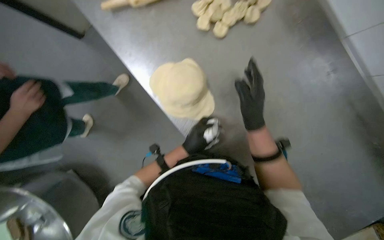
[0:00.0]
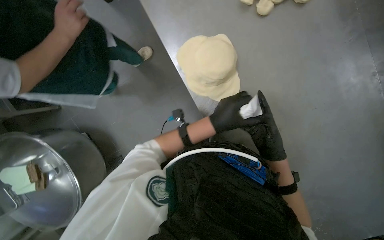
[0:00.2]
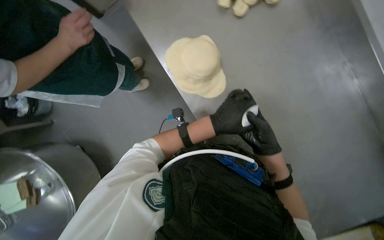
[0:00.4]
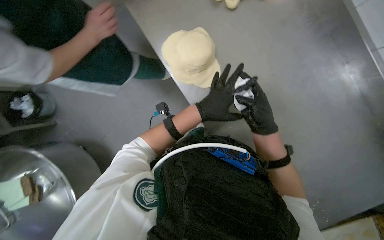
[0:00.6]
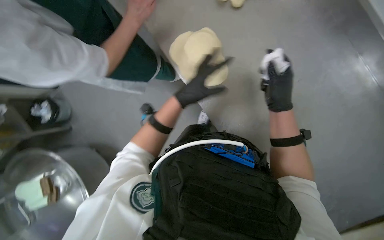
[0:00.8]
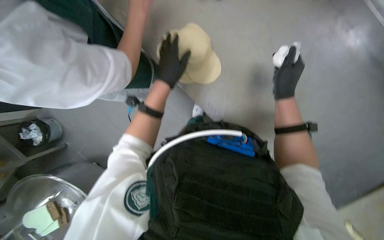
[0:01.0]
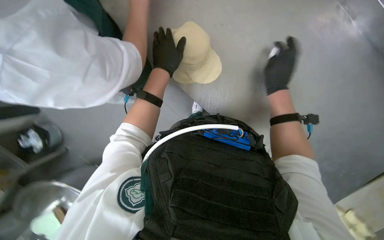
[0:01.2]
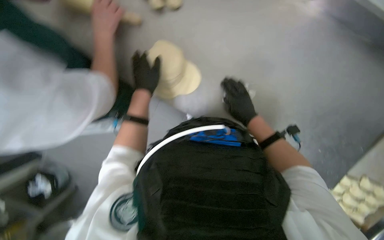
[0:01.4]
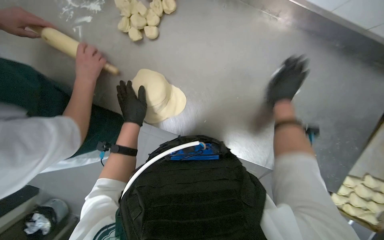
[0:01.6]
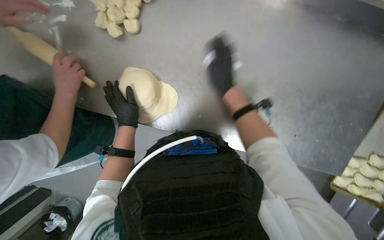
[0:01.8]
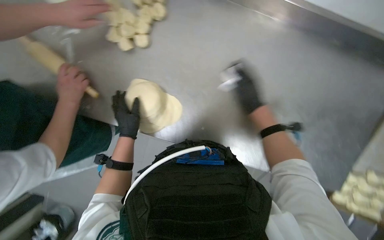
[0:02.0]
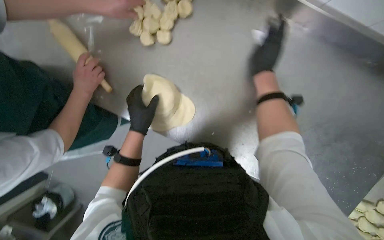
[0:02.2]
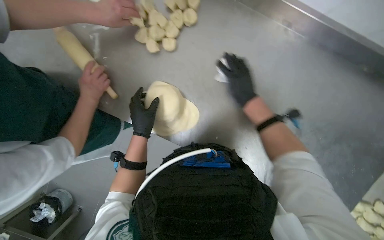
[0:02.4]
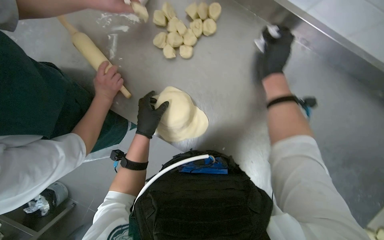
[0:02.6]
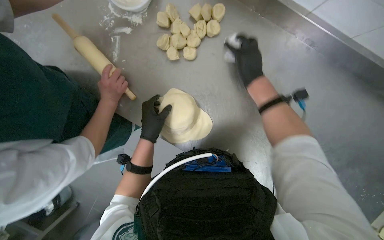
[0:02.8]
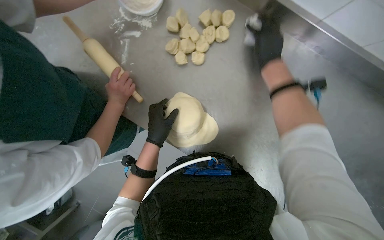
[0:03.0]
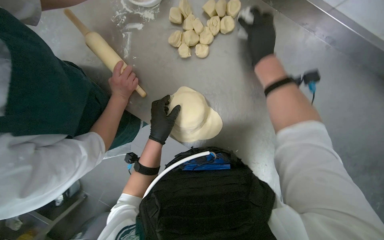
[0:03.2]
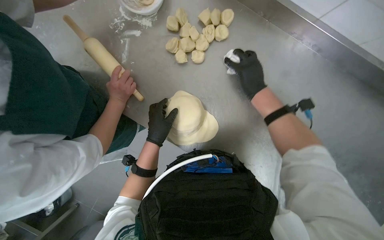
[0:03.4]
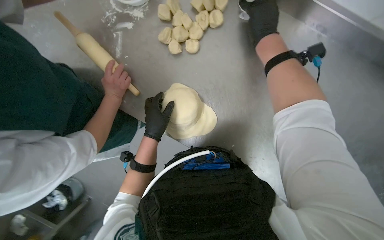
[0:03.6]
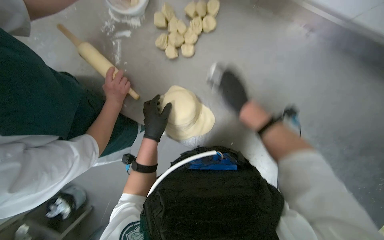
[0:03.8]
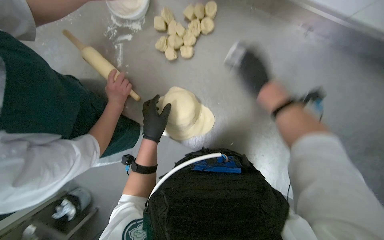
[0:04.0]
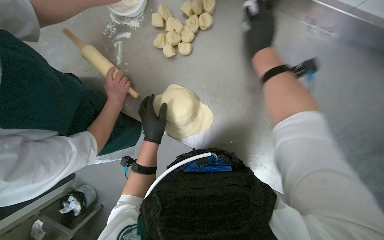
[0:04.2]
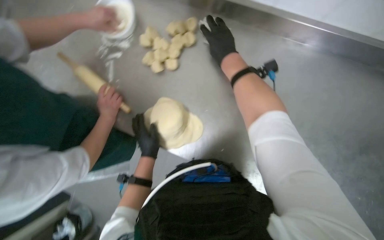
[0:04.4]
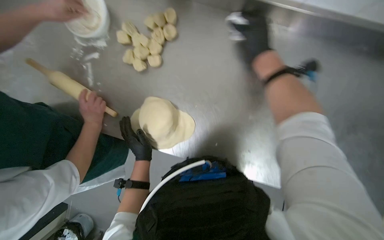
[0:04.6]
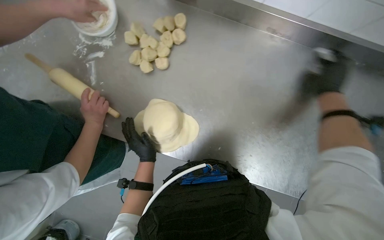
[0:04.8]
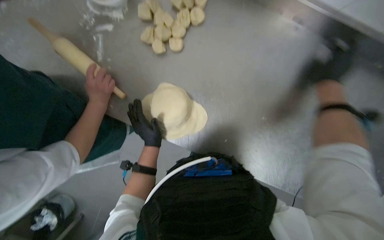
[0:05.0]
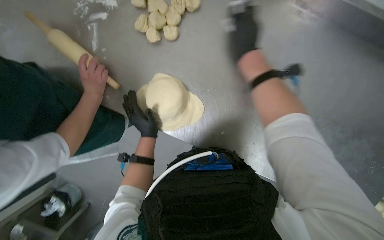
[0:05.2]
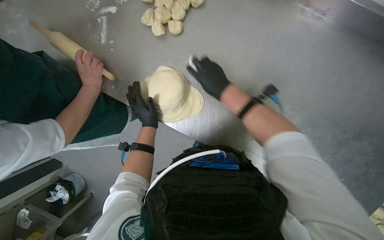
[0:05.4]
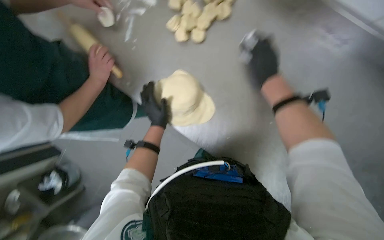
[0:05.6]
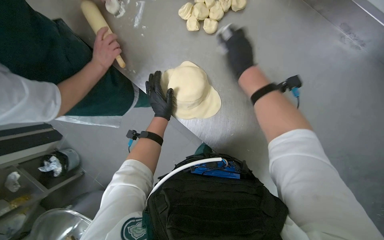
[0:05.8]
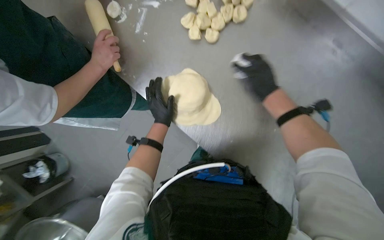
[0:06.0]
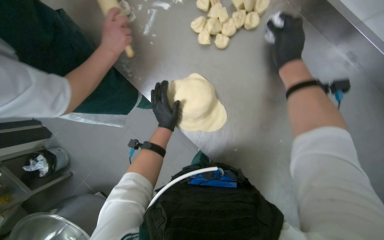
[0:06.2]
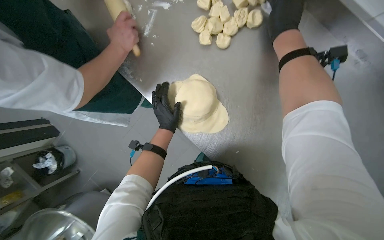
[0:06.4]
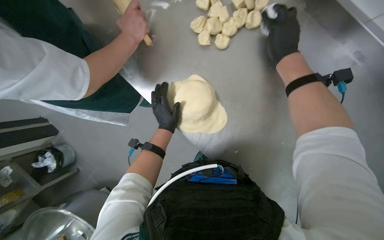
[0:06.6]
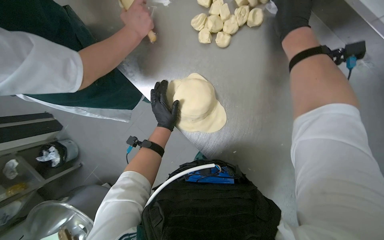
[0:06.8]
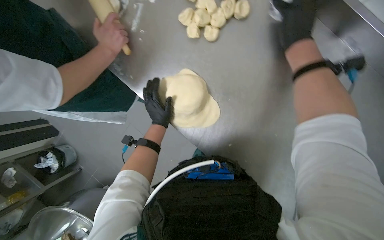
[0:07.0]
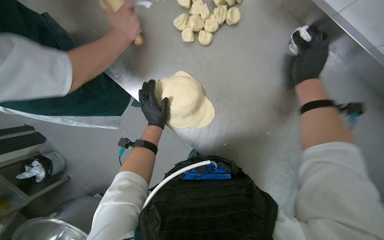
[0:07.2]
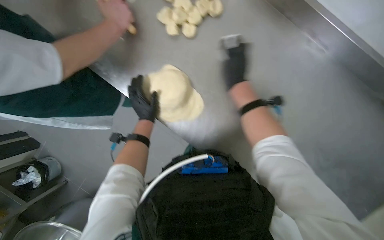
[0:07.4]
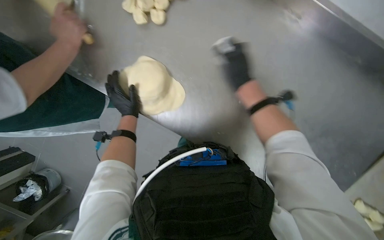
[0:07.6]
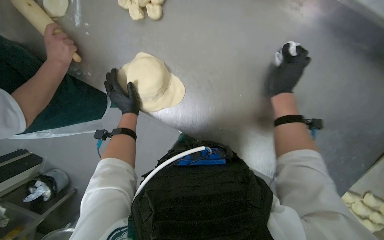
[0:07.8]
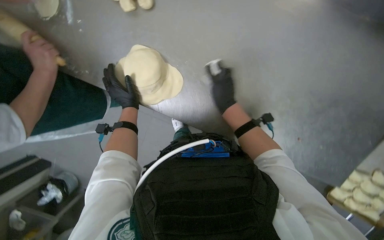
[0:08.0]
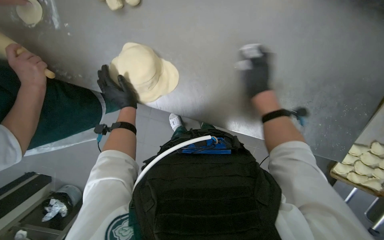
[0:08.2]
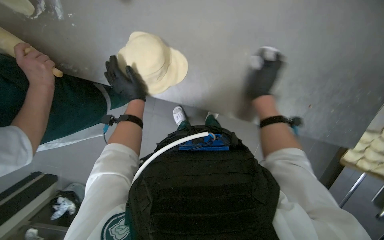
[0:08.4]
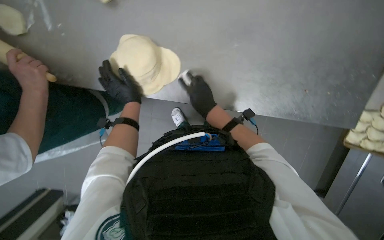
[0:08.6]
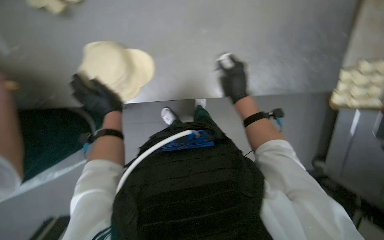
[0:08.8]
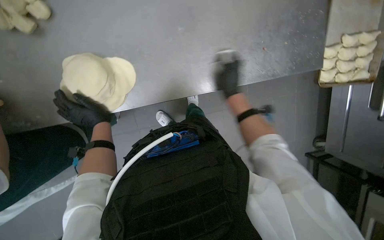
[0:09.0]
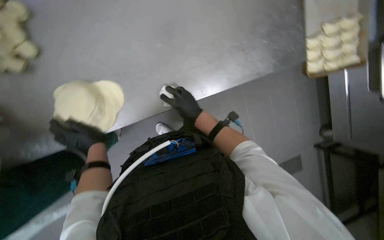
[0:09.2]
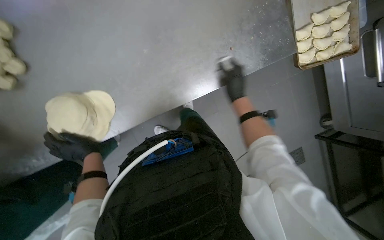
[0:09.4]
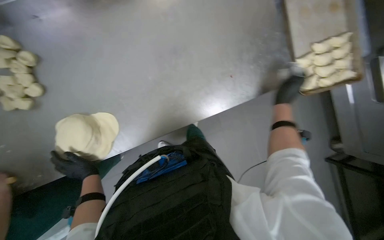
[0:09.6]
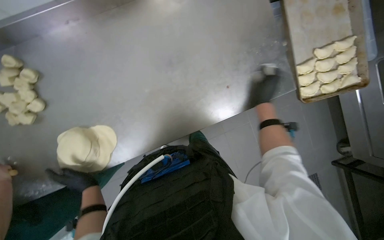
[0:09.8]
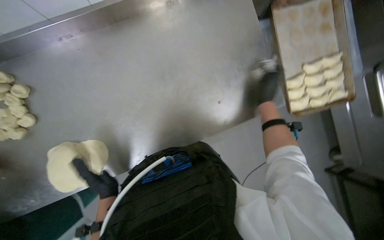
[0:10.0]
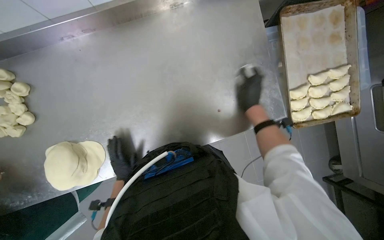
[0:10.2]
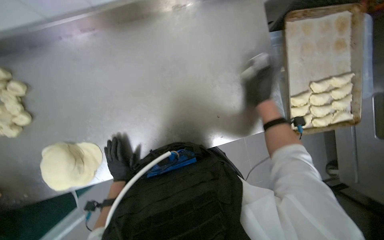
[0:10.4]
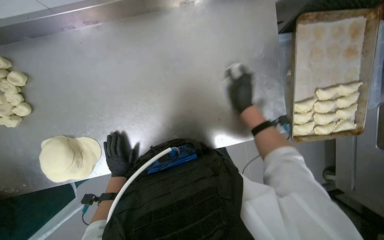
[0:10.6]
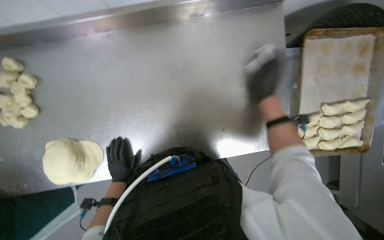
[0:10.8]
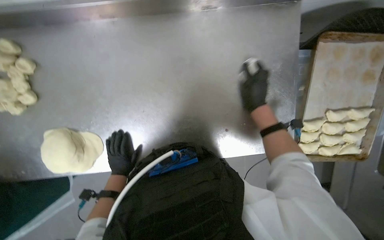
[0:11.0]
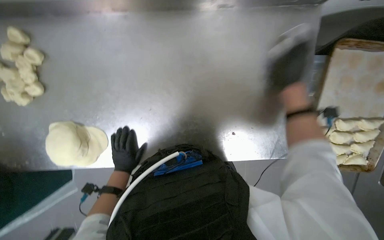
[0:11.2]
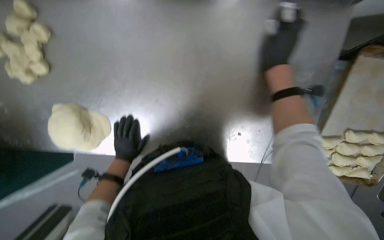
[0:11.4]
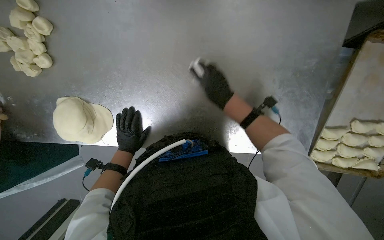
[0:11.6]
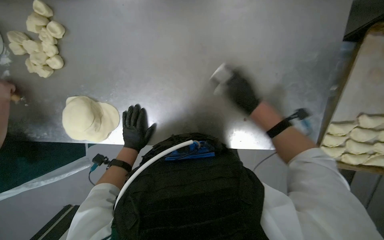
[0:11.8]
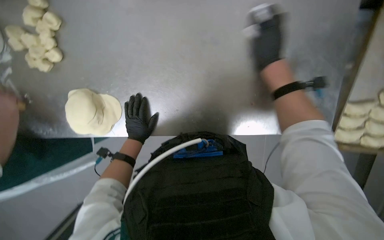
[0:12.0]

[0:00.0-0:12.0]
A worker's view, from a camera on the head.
Job: preparing food.
The whole recording: Flattening dough for dumplings. The worker continues flattening small pieces of dough into circular shapes using a rolling pin.
0:00.0 to 0:01.6: The scene turns roughly 40 degrees counterclockwise in the picture.
0:01.6 to 0:03.0: The right hand goes roughly 30 cm up the picture, to the left and nearer to the camera.
0:03.0 to 0:04.4: The right hand goes up and down the picture, roughly 15 cm each way, reversing 2 times.
0:04.4 to 0:06.0: The right hand swings left and right, some 30 cm each way, with 2 reversals.
0:07.6 to 0:09.0: Everything in view rotates approximately 40 degrees counterclockwise.
0:09.0 to 0:10.4: The left hand goes approximately 15 cm farther from the camera. The right hand is displaced to the right by about 20 cm.

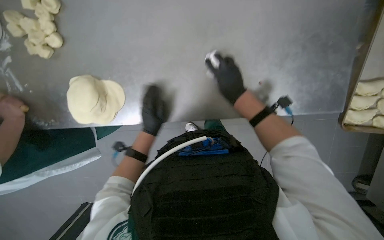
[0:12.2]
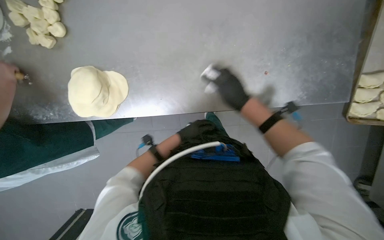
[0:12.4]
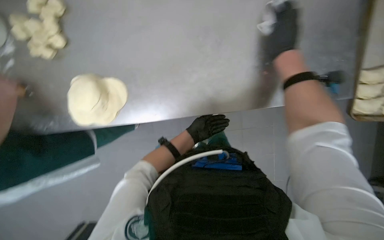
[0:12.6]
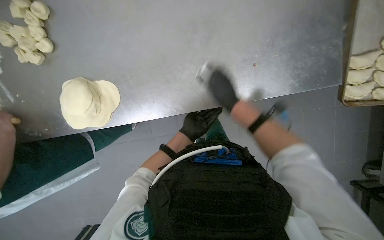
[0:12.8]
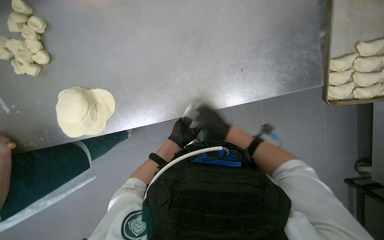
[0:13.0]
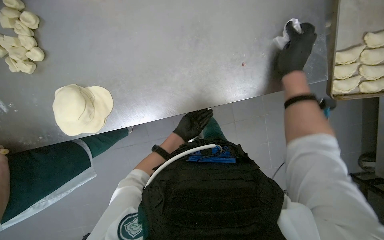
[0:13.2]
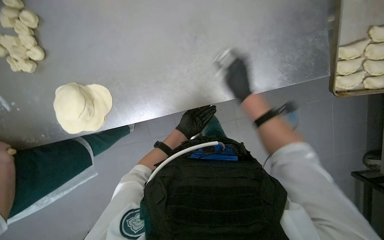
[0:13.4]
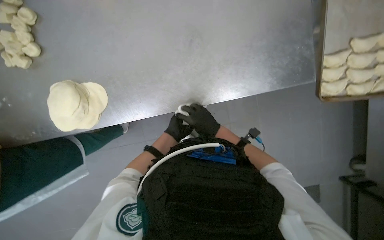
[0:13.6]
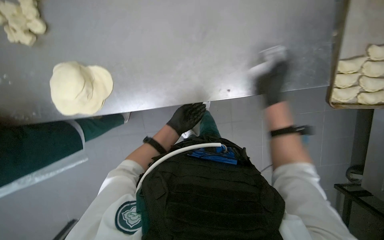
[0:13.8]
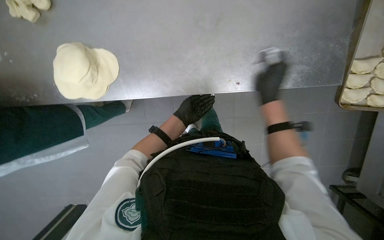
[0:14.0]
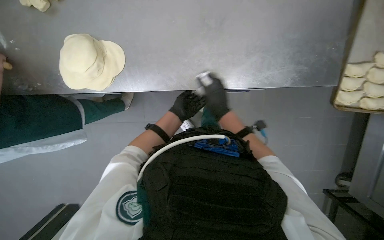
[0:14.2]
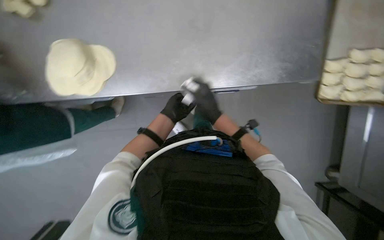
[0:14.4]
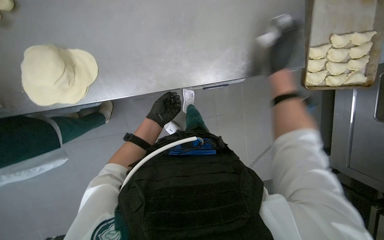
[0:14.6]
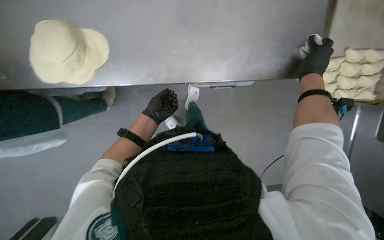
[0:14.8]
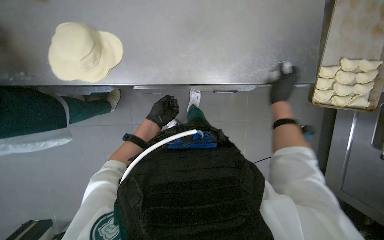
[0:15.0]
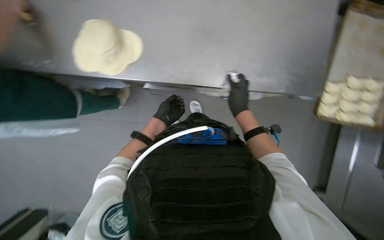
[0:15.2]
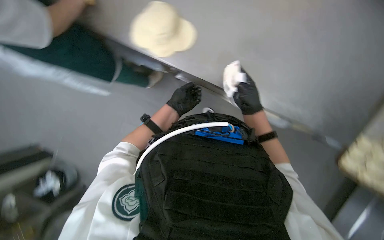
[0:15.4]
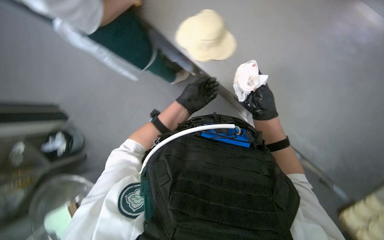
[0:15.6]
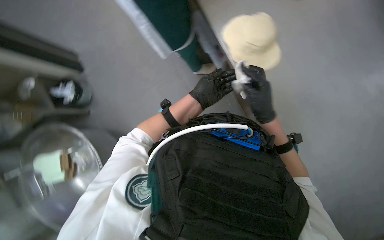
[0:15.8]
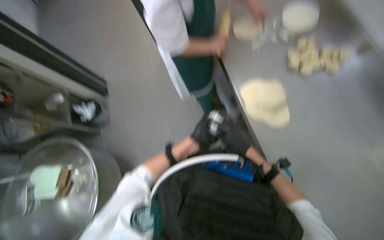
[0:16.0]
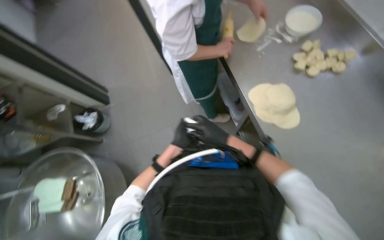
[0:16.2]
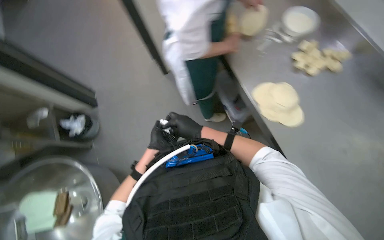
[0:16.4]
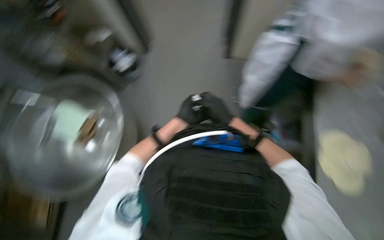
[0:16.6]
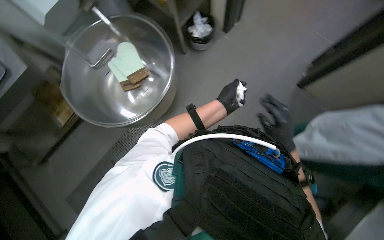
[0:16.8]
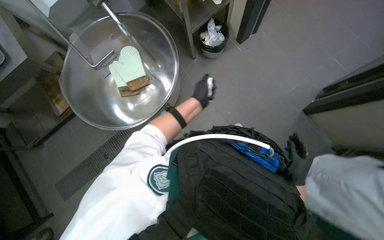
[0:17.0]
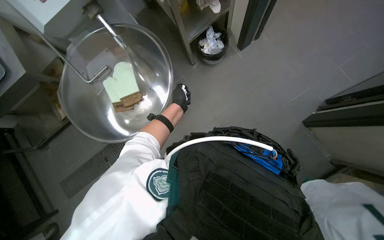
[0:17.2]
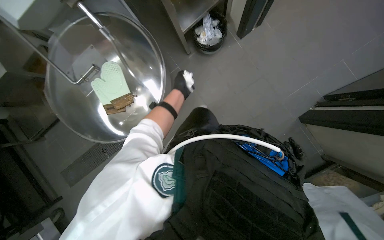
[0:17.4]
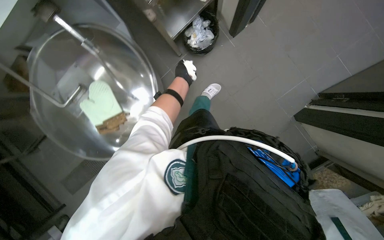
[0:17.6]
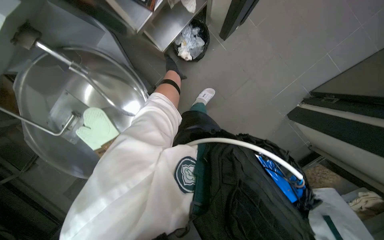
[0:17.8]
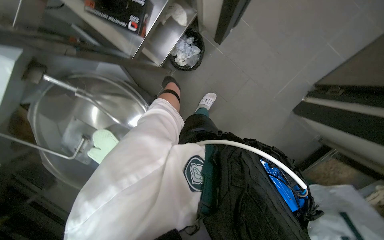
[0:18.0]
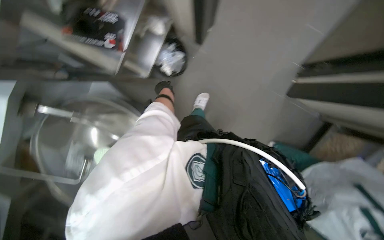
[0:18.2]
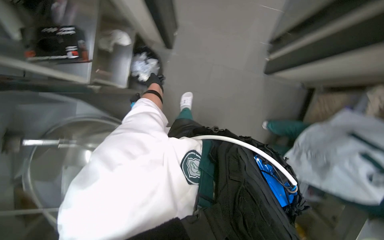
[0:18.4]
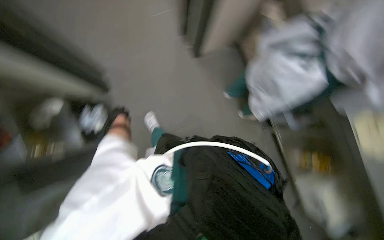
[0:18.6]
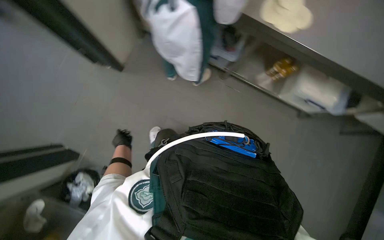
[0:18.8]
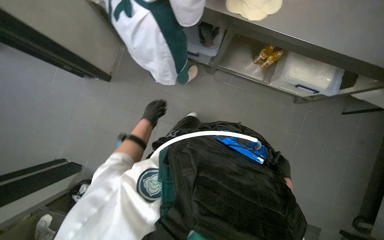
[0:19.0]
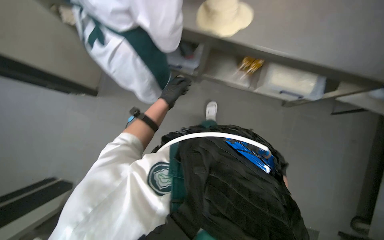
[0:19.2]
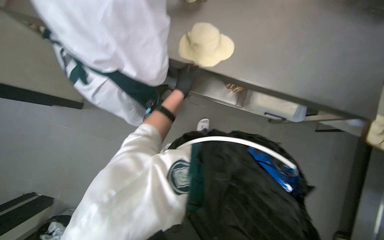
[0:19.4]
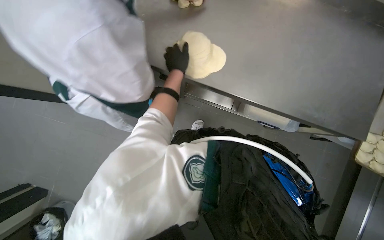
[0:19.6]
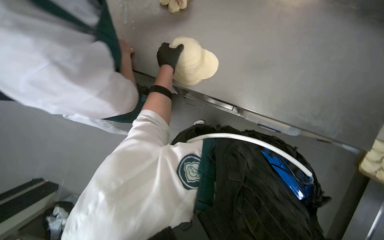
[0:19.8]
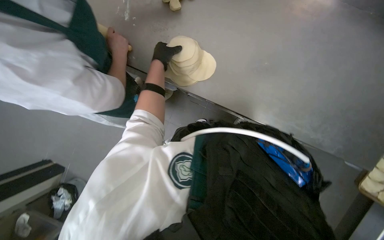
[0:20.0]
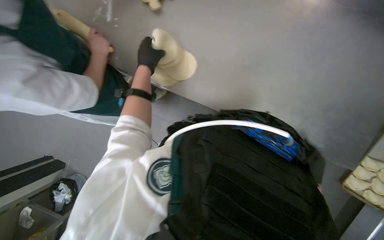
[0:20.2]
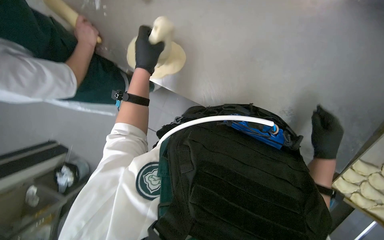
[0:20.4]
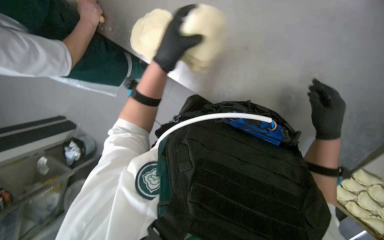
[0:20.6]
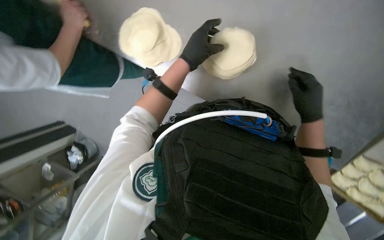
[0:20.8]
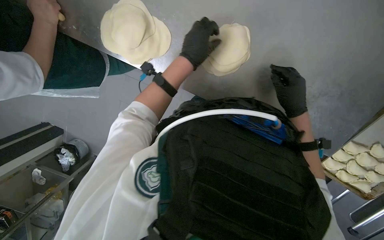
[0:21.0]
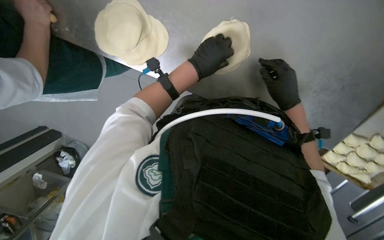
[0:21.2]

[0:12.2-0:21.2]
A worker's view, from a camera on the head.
Job: preparing food.
The whole recording: Flattening dough for dumplings. The worker continues flattening small pieces of dough into circular shapes using a rolling pin.
0:12.2 to 0:13.8: The left hand travels to the right and farther from the camera by approximately 15 cm.
0:16.6 to 0:18.2: The camera travels roughly 90 cm. The camera pitches downward, by about 20 degrees.
0:18.2 to 0:19.8: The head travels roughly 60 cm. The scene rotates counterclockwise by approximately 35 degrees.
0:19.8 to 0:21.2: The camera pitches downward, by approximately 10 degrees. The left hand is displaced to the right by some 25 cm.
